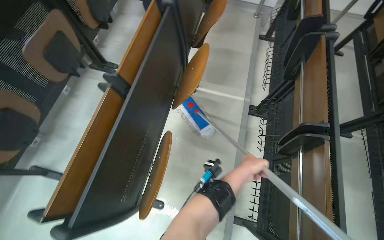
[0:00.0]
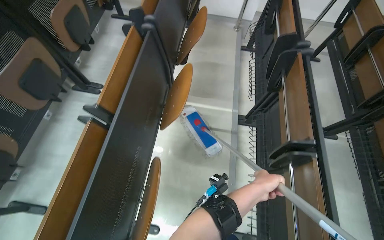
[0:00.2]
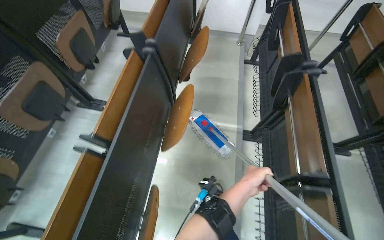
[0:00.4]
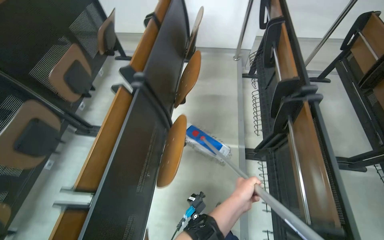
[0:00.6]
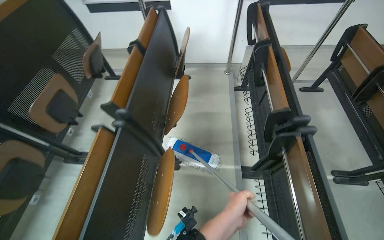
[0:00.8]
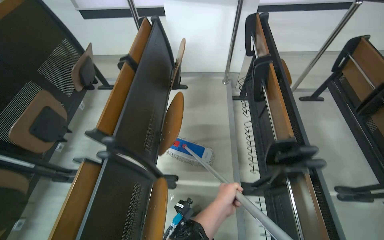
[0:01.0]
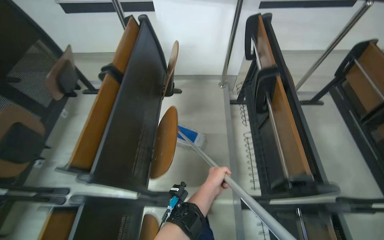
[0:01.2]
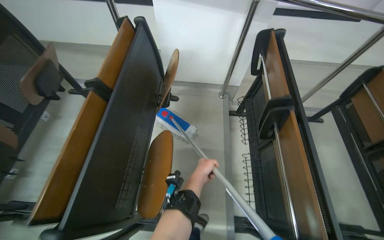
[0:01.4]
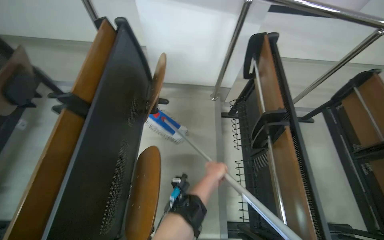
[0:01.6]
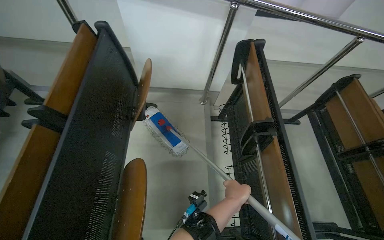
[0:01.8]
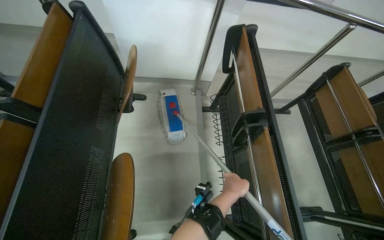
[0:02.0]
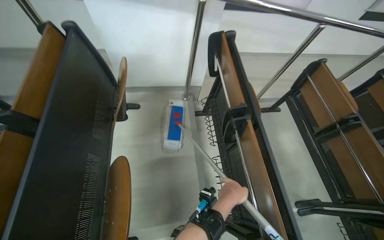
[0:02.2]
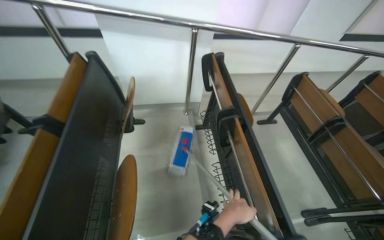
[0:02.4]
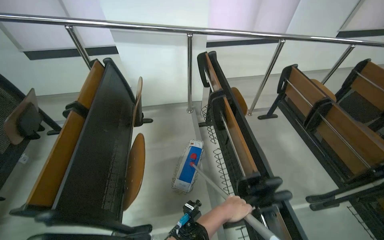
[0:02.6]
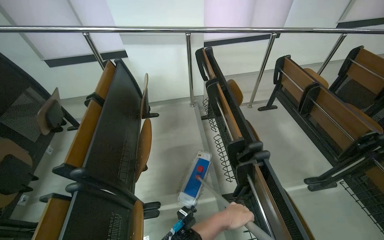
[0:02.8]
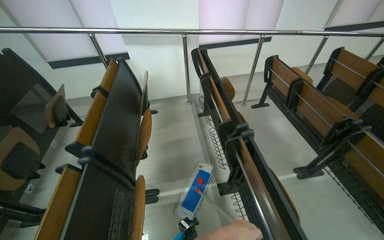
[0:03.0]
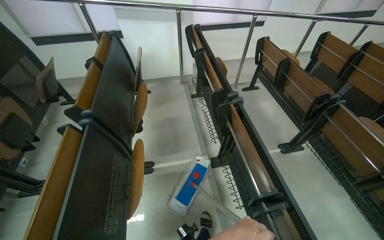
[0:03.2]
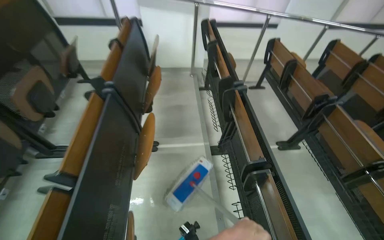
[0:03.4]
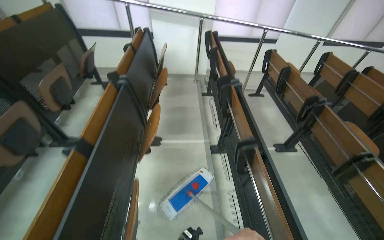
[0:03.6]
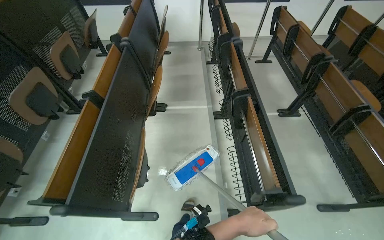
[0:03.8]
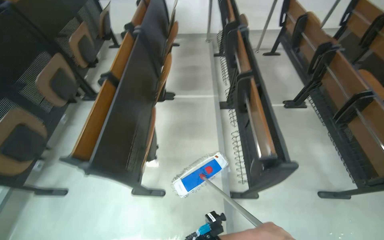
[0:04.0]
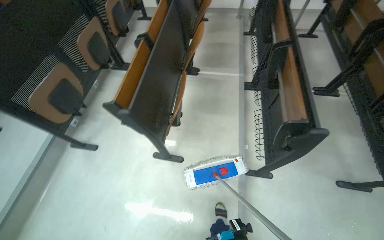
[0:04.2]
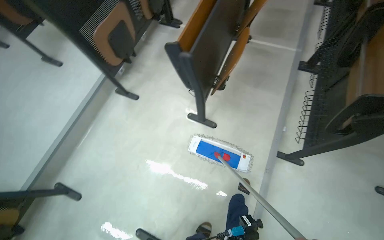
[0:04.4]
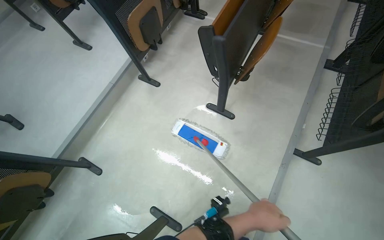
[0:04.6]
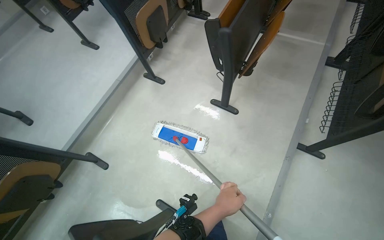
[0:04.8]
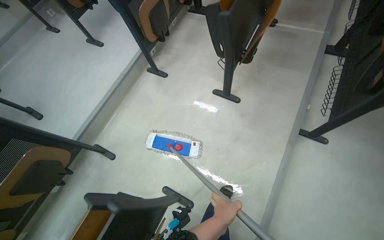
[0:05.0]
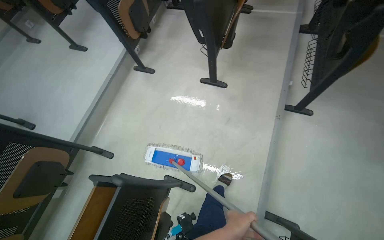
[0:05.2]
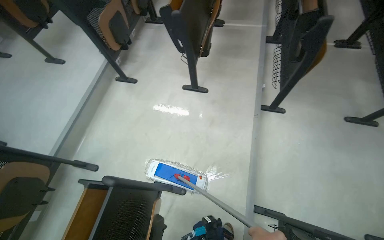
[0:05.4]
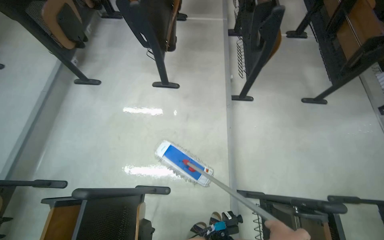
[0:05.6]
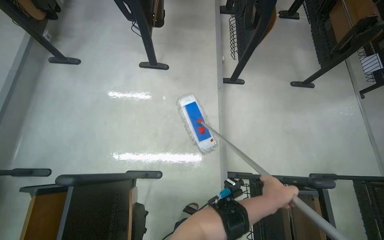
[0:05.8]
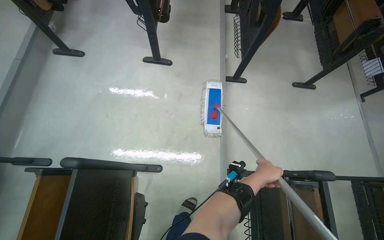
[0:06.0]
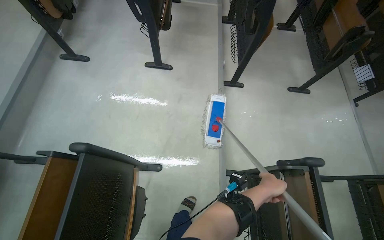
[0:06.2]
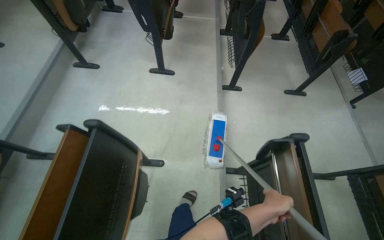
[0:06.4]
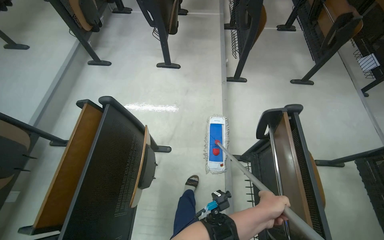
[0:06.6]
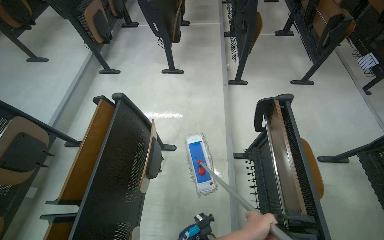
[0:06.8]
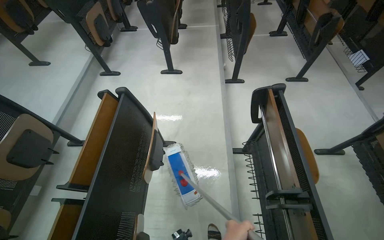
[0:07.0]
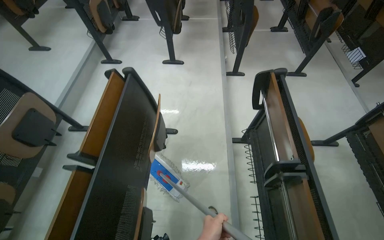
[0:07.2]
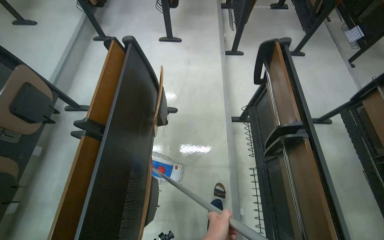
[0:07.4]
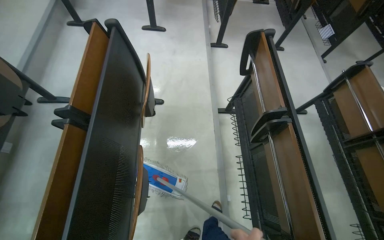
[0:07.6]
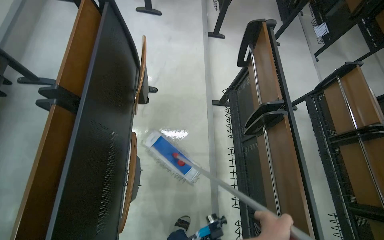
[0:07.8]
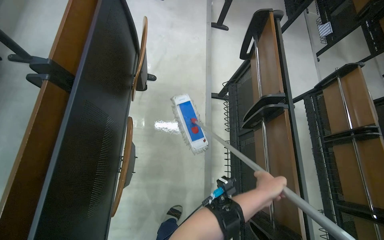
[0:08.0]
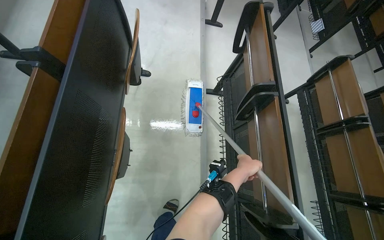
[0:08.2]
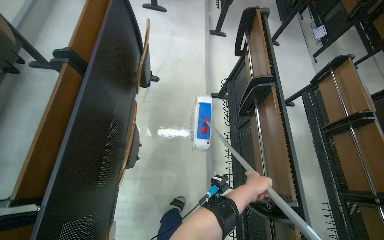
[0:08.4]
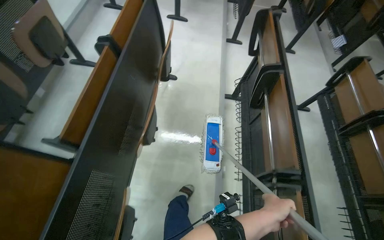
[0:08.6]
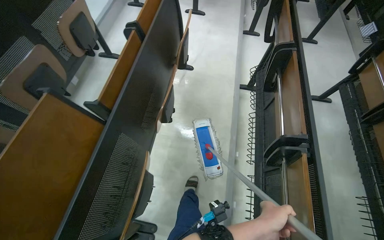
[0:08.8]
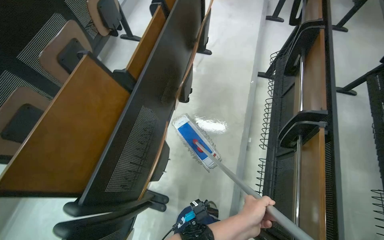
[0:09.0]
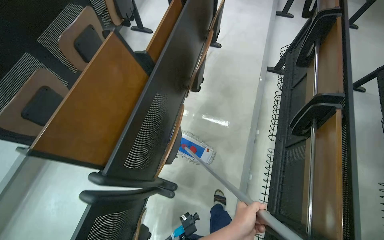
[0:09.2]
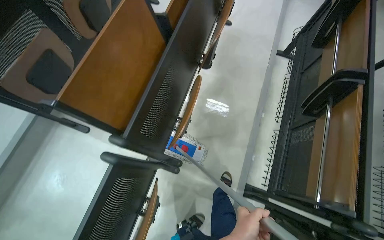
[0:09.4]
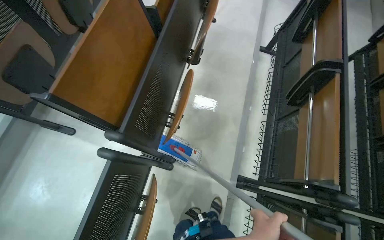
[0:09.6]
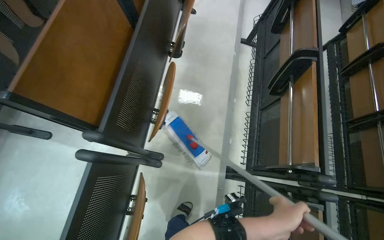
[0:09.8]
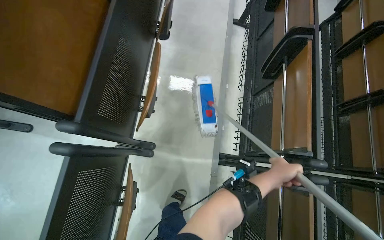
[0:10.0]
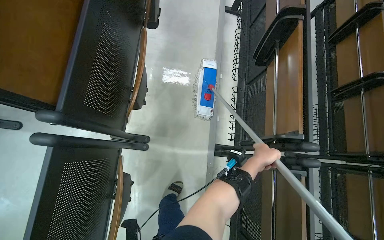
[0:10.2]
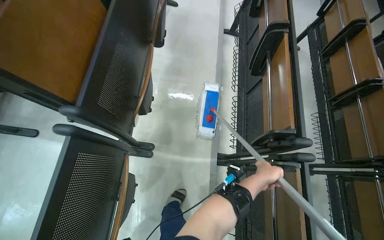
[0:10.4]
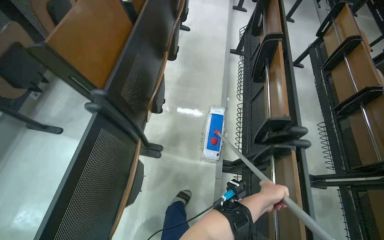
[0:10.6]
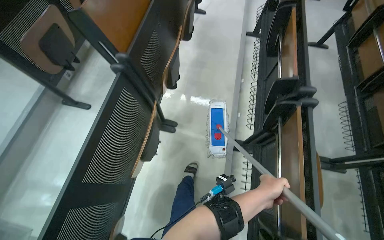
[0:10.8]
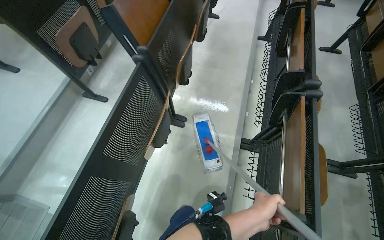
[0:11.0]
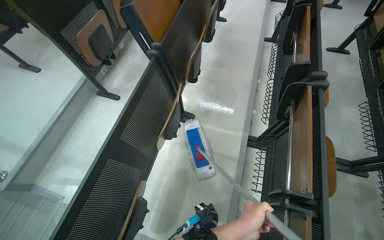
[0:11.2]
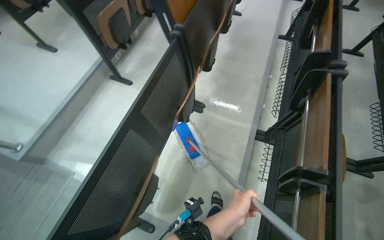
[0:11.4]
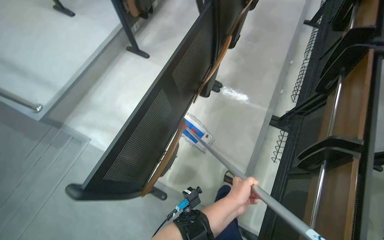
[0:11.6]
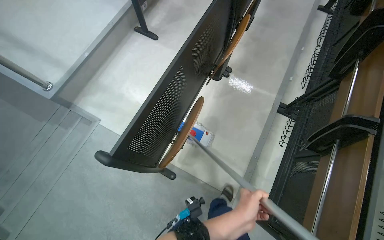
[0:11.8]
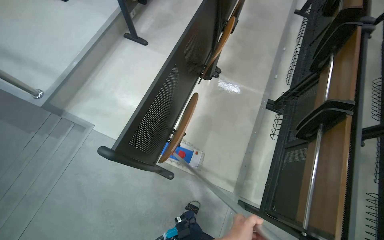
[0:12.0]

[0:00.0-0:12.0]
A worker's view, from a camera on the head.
Job: mopping floor.
The whole recording: Mopping lecture hall floor. The worker mops the floor in the lecture hall, moving the mop between rows of seats.
0:00.0 to 0:01.6: The wearer moves some 1 m.
0:01.6 to 0:03.0: The camera is carried some 80 cm. The view tilts roughly 15 degrees upward.
0:03.0 to 0:04.4: The camera travels roughly 1 m. The head rotates approximately 35 degrees to the left. The view tilts about 20 degrees downward.
0:04.4 to 0:06.0: The camera travels approximately 60 cm. The head turns to the right by some 20 degrees.
0:06.0 to 0:07.6: The camera travels roughly 80 cm.
0:07.6 to 0:09.0: The wearer moves roughly 60 cm. The head rotates some 20 degrees to the left.
0:10.4 to 0:12.0: The wearer moves approximately 1 m. The wearer's head swings some 20 degrees to the left.

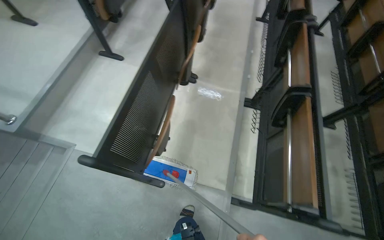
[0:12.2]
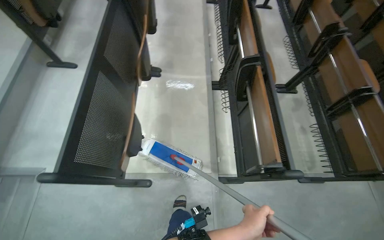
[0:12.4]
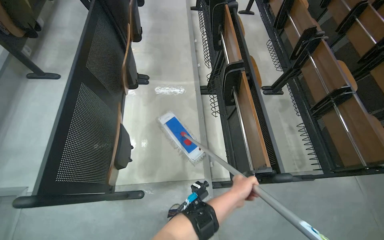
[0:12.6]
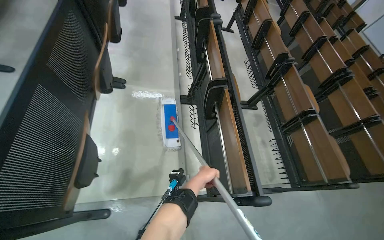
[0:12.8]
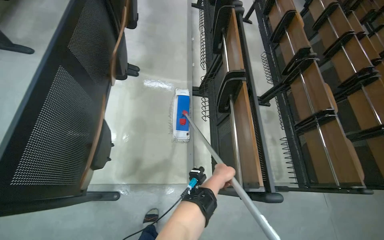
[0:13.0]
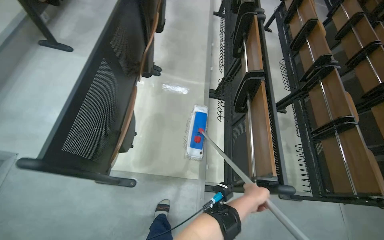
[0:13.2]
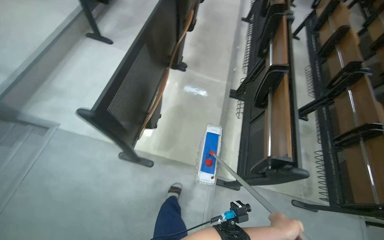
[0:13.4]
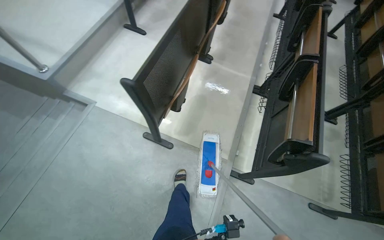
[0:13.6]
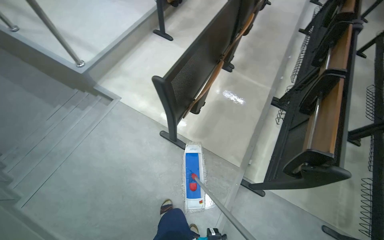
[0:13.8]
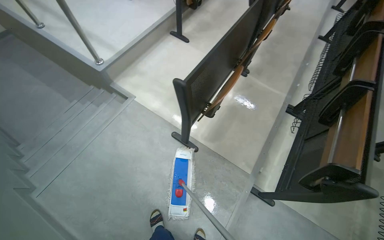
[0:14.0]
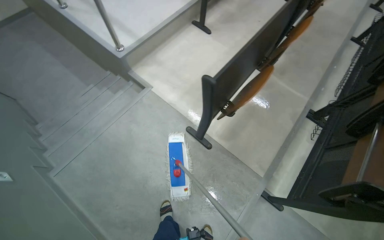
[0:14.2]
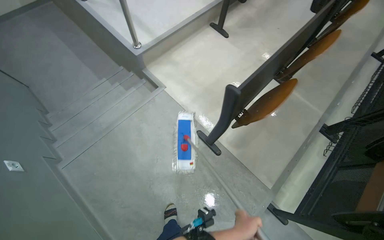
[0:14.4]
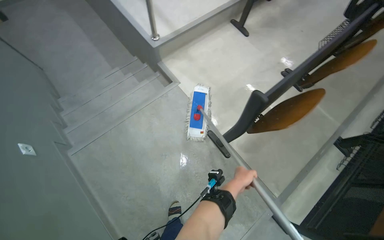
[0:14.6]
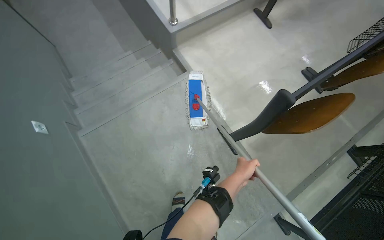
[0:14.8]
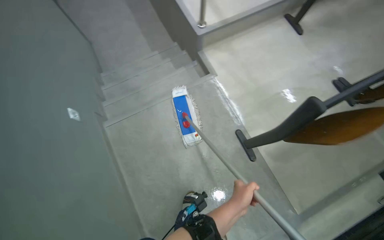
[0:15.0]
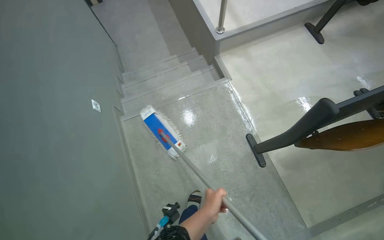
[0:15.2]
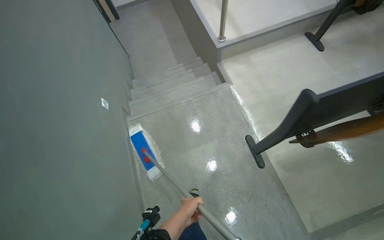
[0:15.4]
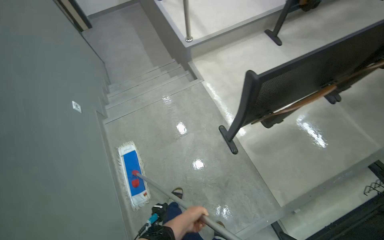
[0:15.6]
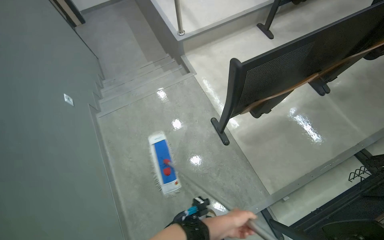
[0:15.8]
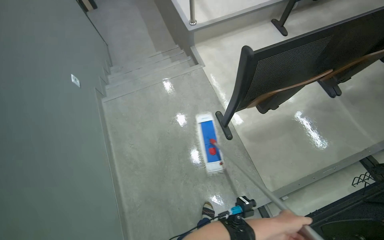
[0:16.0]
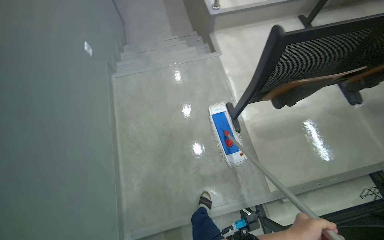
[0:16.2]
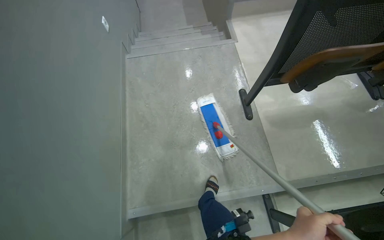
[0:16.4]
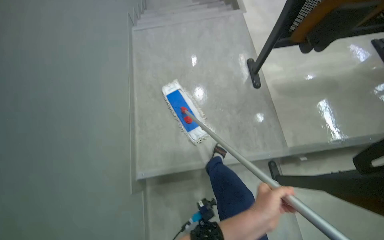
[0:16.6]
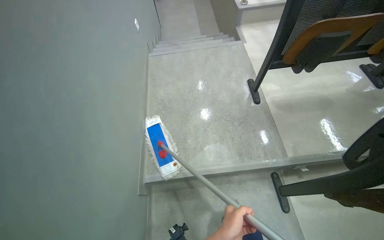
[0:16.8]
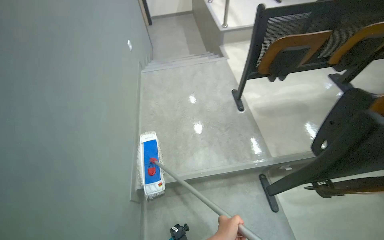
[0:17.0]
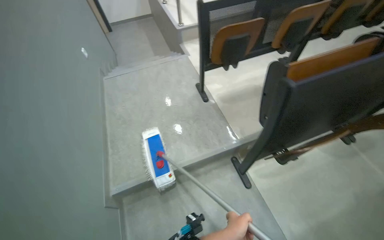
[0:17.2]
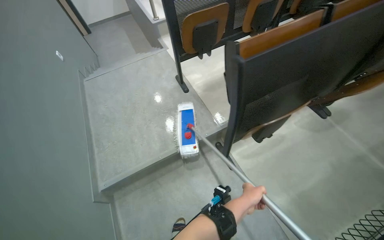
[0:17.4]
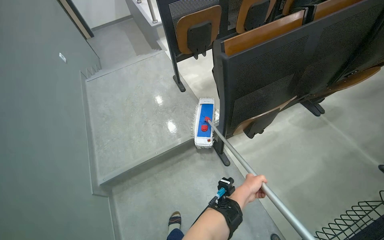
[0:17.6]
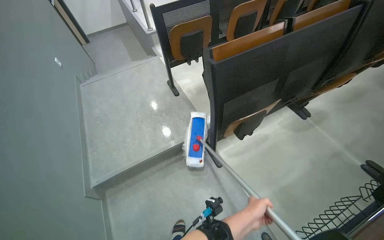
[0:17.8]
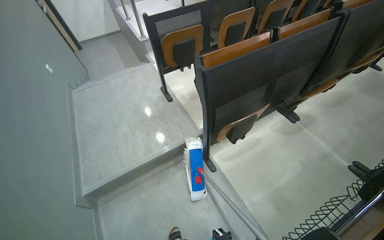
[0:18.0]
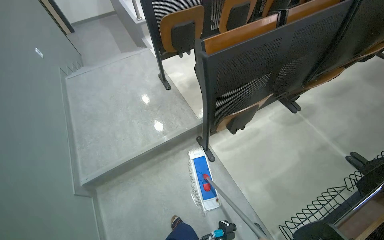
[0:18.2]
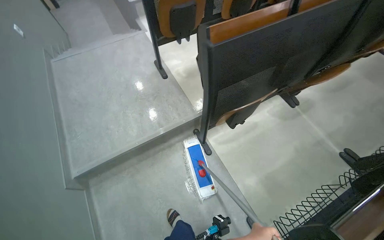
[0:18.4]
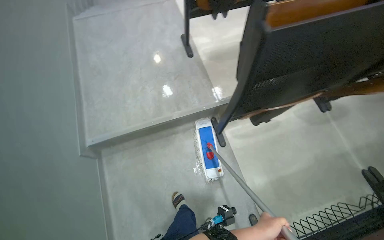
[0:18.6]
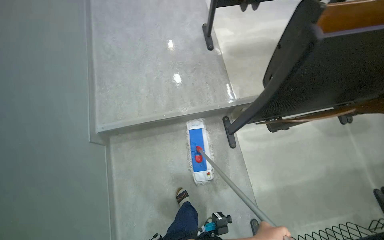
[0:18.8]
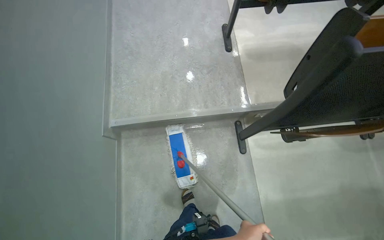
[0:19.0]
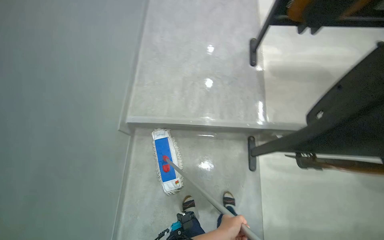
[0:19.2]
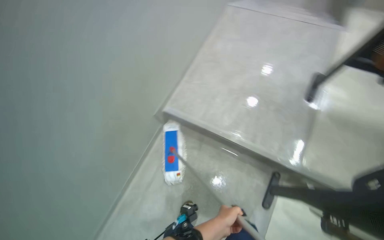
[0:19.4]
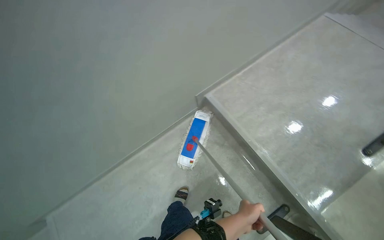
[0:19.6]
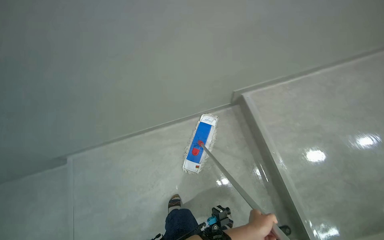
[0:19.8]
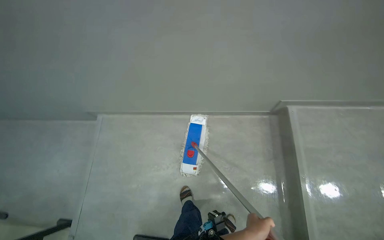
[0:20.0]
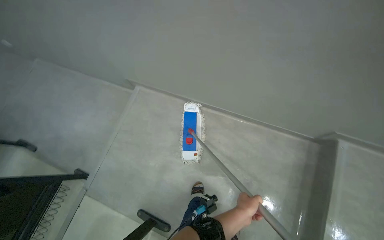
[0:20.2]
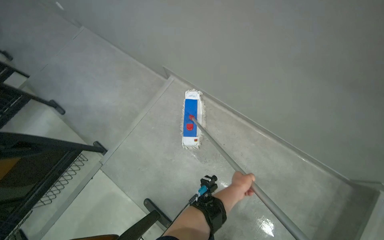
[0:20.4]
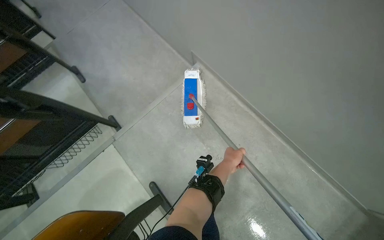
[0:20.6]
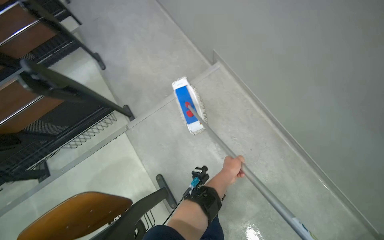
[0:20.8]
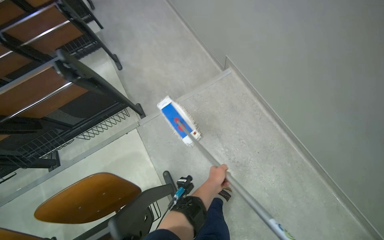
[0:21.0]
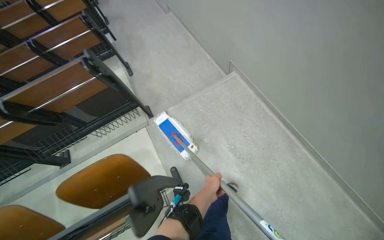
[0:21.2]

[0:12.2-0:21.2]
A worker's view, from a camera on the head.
Job: mopping floor.
The whole recording: Mopping lecture hall floor. The worker mops the floor in the lecture hall, moving the mop between rows of seats.
0:13.8 to 0:15.2: The wearer's head swings roughly 40 degrees to the left.
0:15.2 to 0:16.6: The wearer moves about 80 cm.
0:16.6 to 0:18.2: The camera is carried approximately 70 cm. The head rotates some 20 degrees to the right. The view tilts some 15 degrees upward.
0:18.2 to 0:19.8: The head rotates roughly 105 degrees to the left. The wearer looks some 20 degrees further downward.
0:19.8 to 0:21.2: The wearer's head swings approximately 80 degrees to the left.
